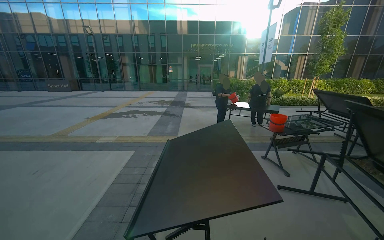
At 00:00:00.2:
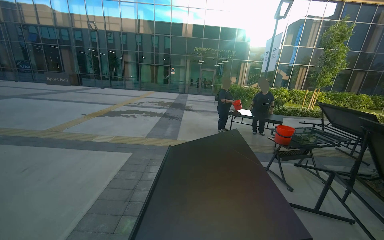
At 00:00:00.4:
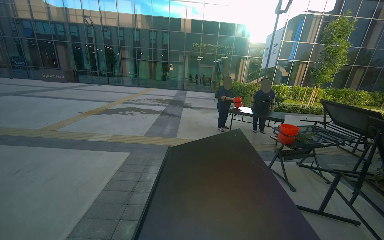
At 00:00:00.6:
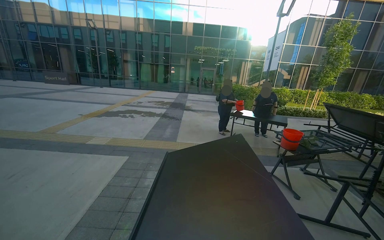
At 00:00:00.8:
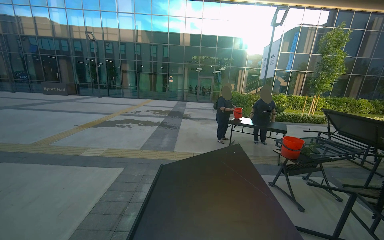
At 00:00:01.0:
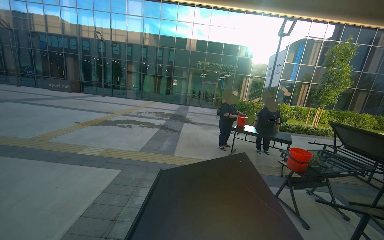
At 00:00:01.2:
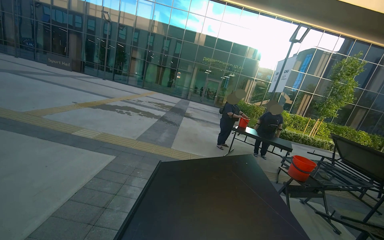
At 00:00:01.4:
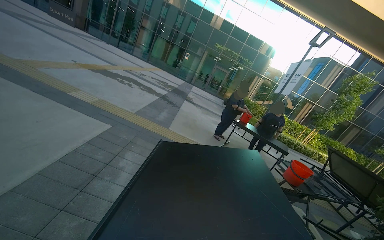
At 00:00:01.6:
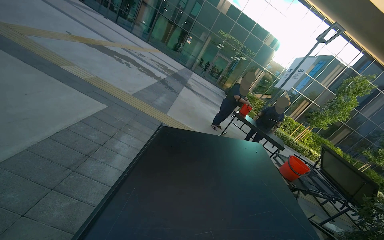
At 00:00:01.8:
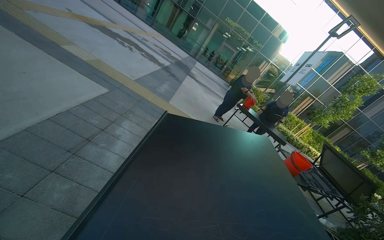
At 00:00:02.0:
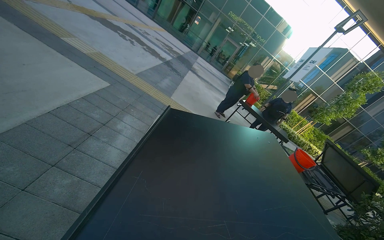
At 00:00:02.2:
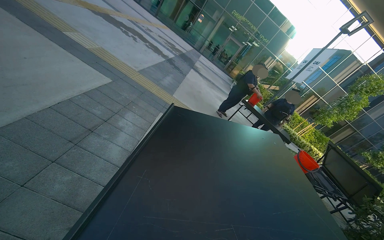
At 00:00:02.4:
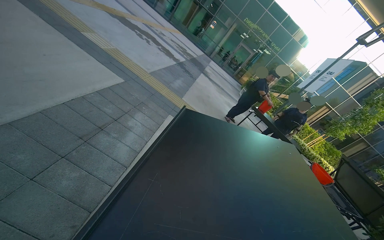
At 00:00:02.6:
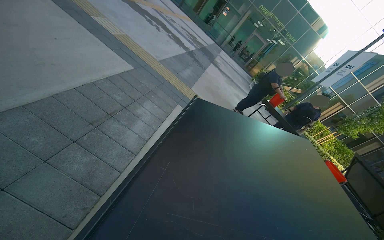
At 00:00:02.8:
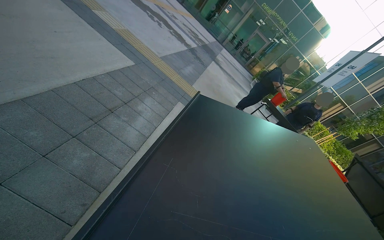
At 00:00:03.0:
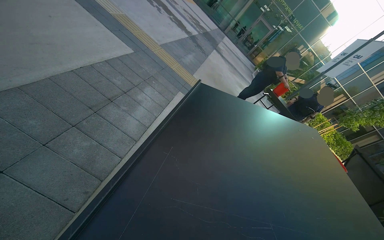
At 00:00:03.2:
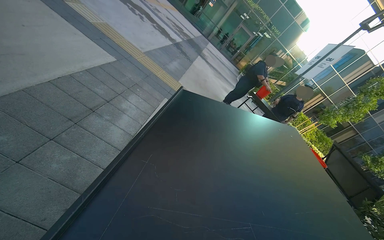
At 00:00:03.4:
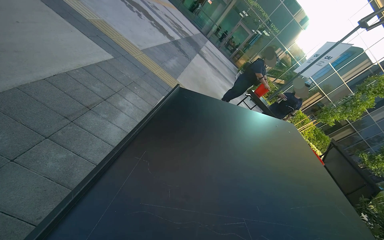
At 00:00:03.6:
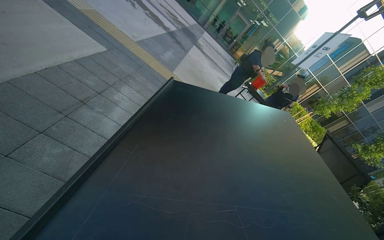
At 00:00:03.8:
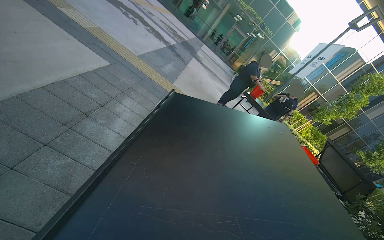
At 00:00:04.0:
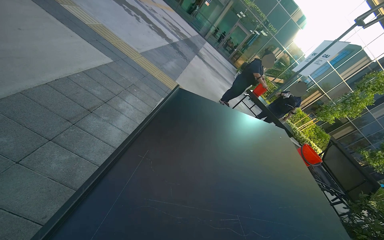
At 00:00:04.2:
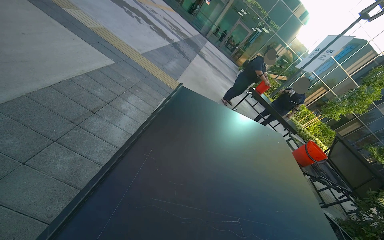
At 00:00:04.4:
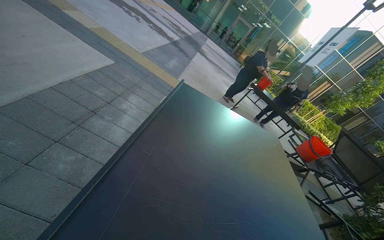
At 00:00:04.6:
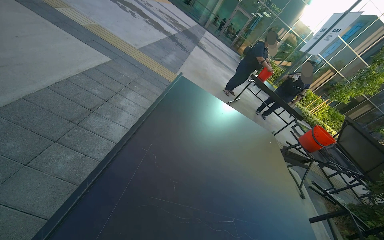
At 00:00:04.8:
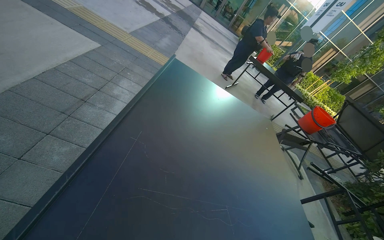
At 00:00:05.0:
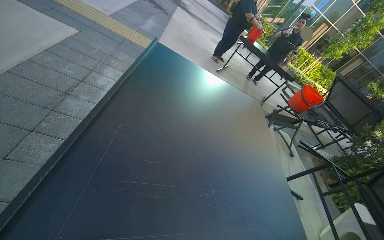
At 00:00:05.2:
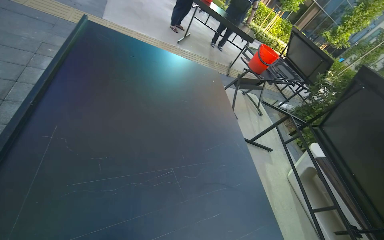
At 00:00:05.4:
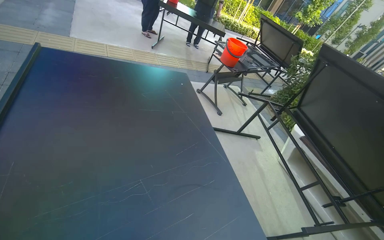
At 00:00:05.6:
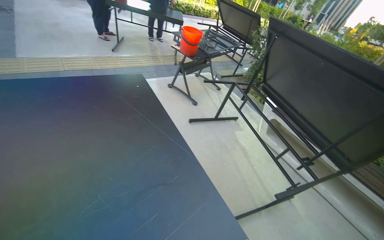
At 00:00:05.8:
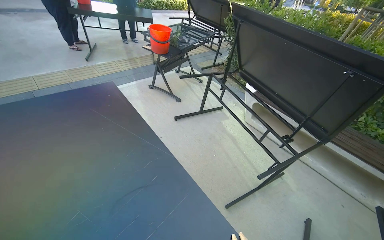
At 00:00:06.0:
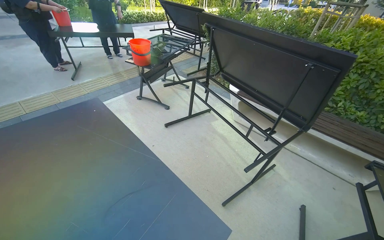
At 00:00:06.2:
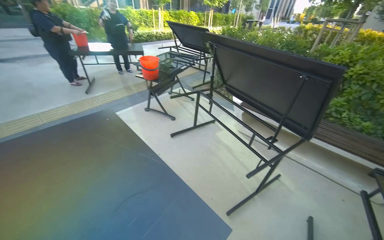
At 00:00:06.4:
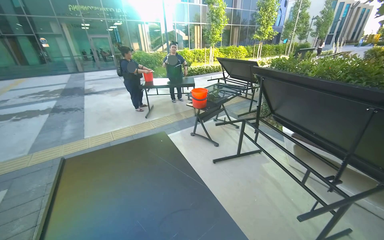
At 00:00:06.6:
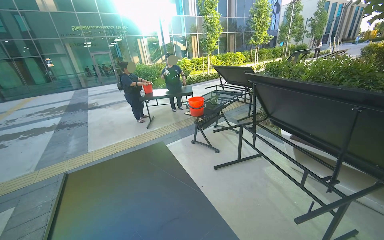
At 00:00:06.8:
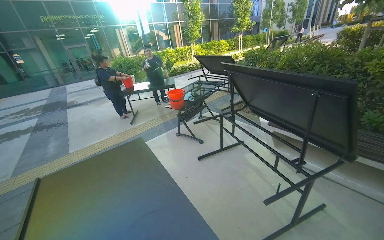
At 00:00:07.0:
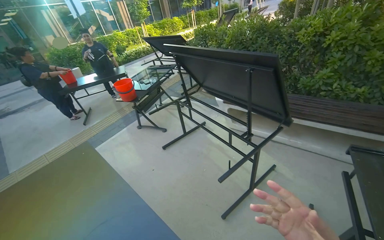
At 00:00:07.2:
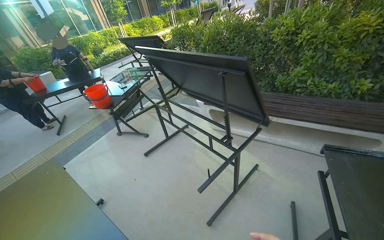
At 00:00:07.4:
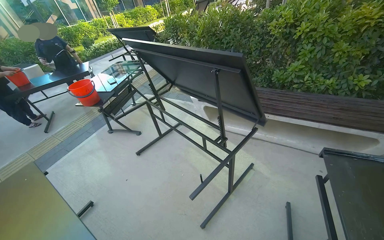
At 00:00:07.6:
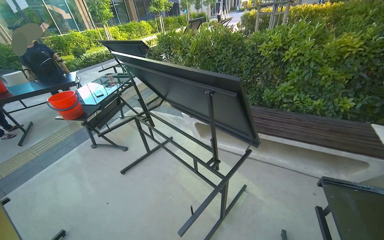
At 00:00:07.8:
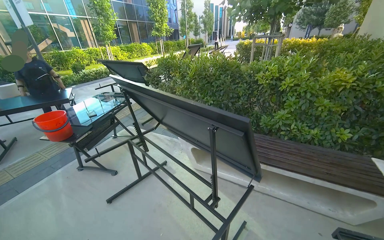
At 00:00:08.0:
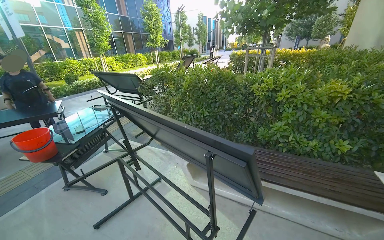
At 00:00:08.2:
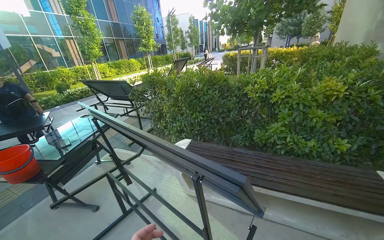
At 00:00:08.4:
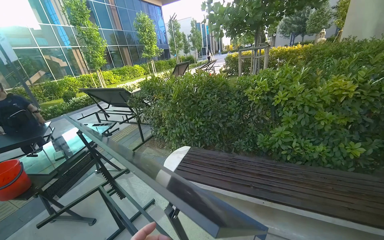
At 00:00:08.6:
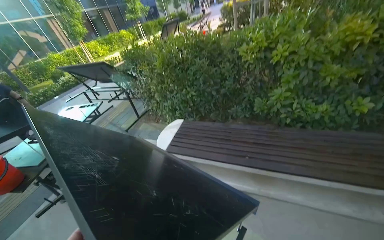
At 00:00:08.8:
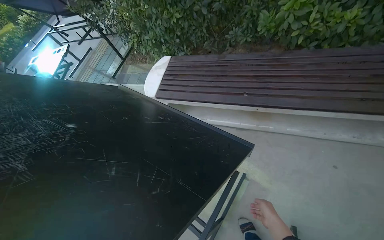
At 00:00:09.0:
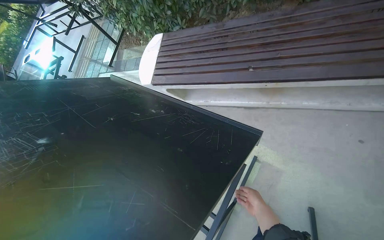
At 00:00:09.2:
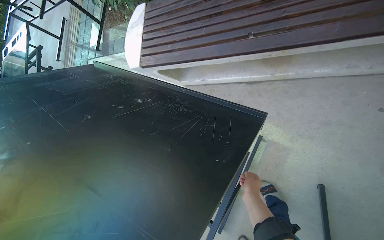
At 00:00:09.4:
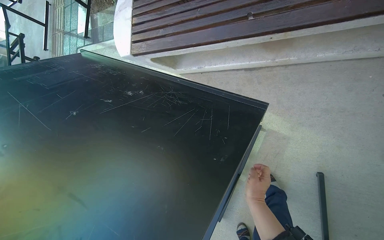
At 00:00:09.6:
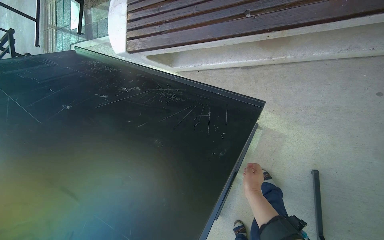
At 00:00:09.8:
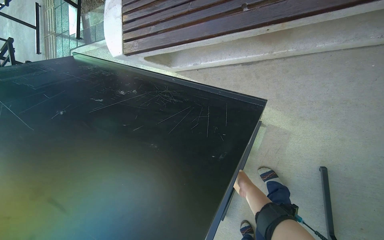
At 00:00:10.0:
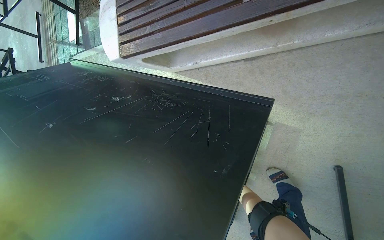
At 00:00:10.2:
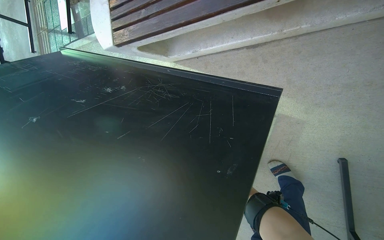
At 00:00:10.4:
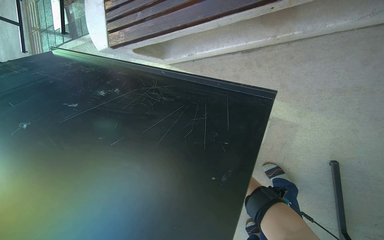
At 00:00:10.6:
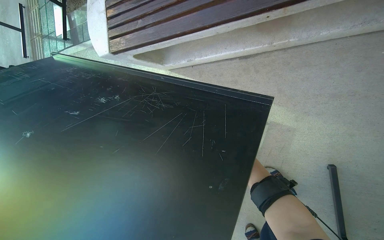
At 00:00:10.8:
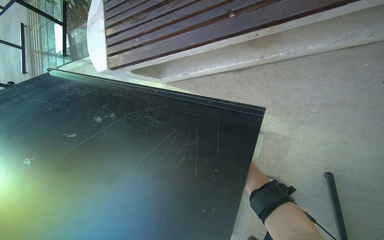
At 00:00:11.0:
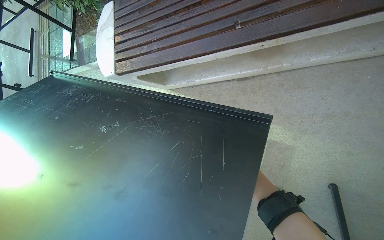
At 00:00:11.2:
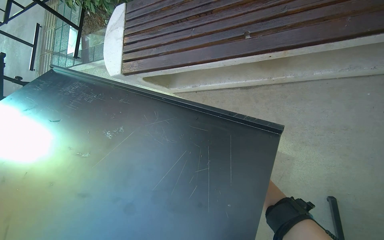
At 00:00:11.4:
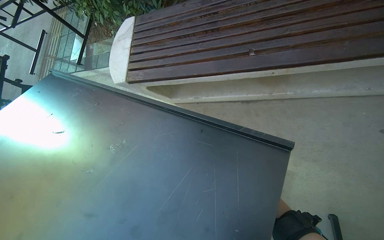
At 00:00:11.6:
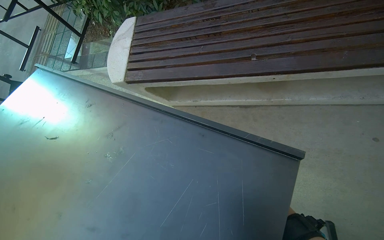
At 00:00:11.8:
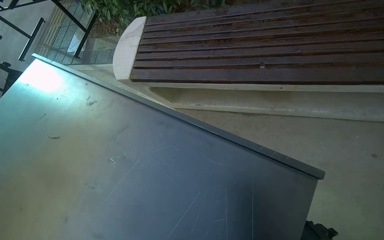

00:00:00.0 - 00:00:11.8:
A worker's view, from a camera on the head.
Job: wiping surfaces.
The whole recording: Wiping outdoor table frame. The worker wipes the frames of several outdoor tables with a cloth.
00:00:00.0 - 00:00:01.4: The wearer moves some 60 cm.
00:00:01.4 - 00:00:03.0: The view tips downward by roughly 15 degrees.
00:00:04.4 - 00:00:06.0: The camera travels some 60 cm. The wearer's head swings roughly 65 degrees to the right. The view tips downward by about 25 degrees.
00:00:06.0 - 00:00:07.4: The camera travels approximately 50 cm.
00:00:07.4 - 00:00:08.8: The wearer moves some 80 cm. The view tilts about 20 degrees downward.
00:00:08.8 - 00:00:10.4: The view tilts approximately 25 degrees downward.
00:00:10.4 - 00:00:11.8: The view tilts approximately 15 degrees upward.
